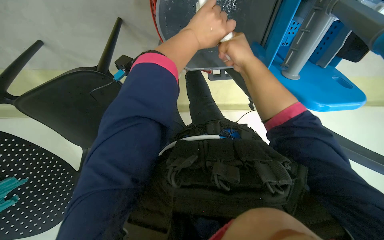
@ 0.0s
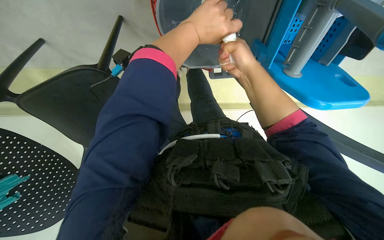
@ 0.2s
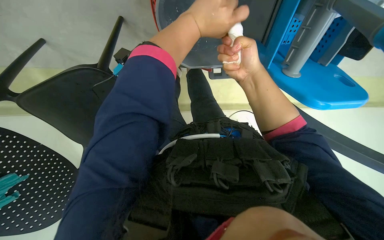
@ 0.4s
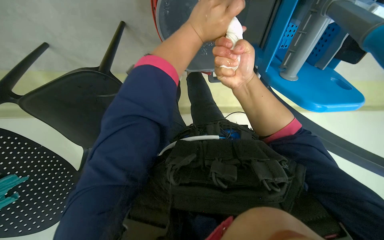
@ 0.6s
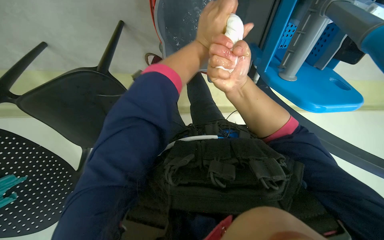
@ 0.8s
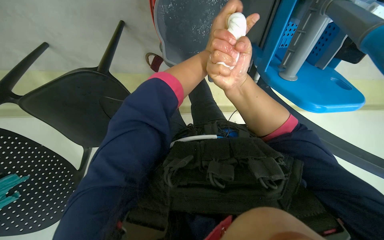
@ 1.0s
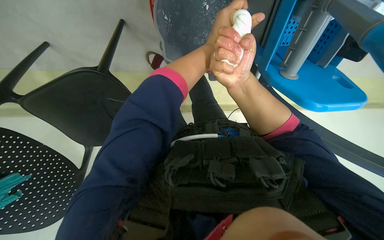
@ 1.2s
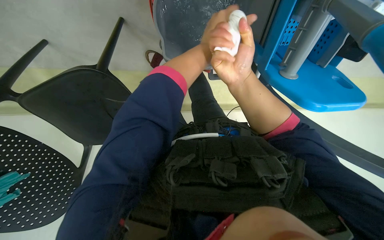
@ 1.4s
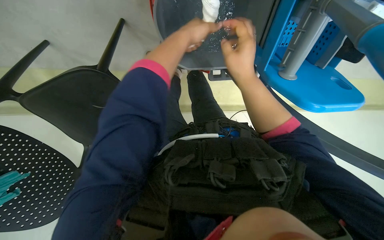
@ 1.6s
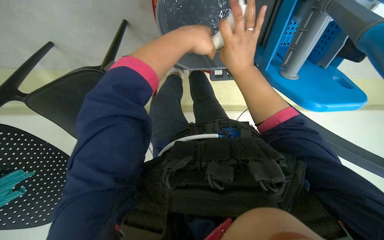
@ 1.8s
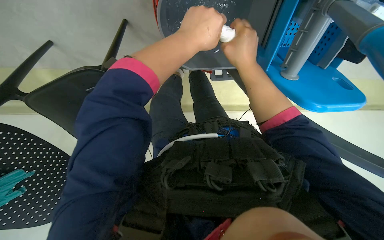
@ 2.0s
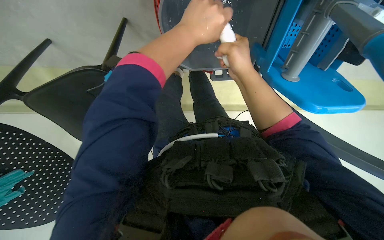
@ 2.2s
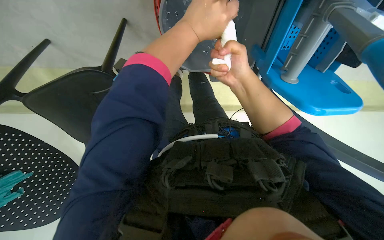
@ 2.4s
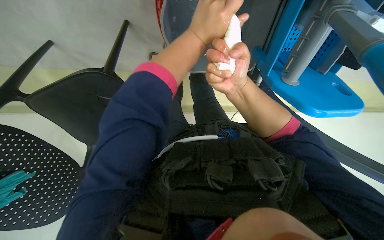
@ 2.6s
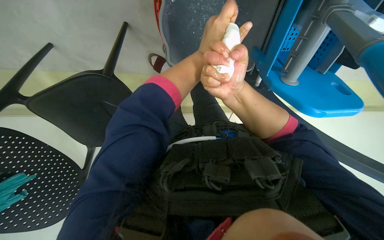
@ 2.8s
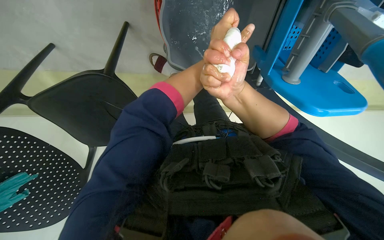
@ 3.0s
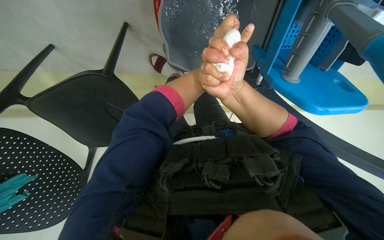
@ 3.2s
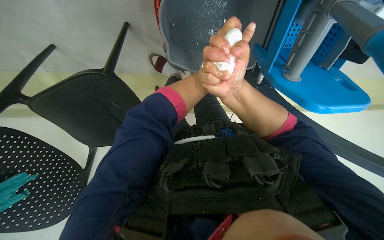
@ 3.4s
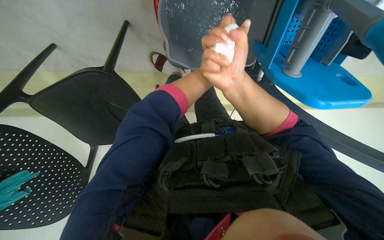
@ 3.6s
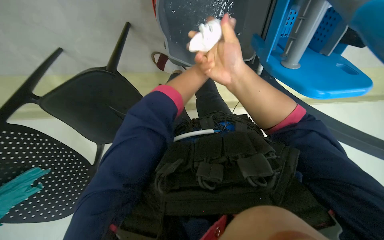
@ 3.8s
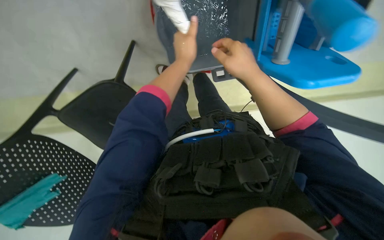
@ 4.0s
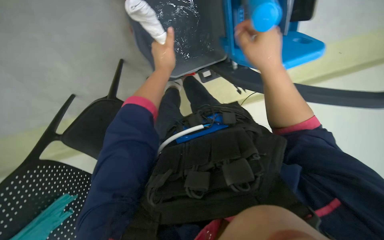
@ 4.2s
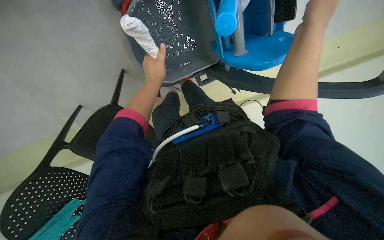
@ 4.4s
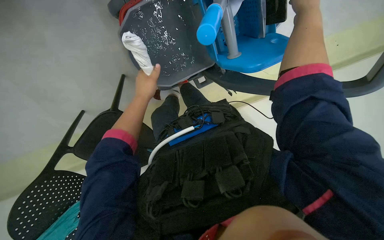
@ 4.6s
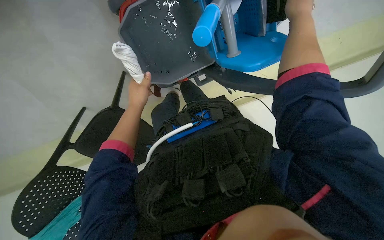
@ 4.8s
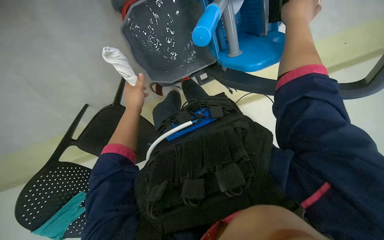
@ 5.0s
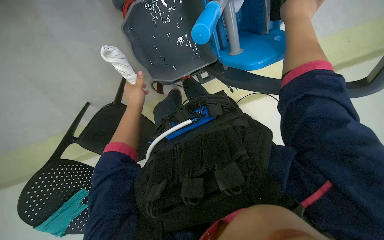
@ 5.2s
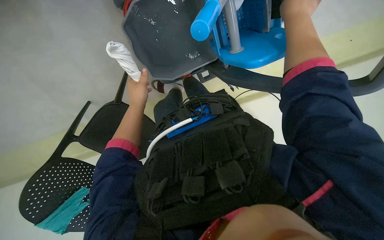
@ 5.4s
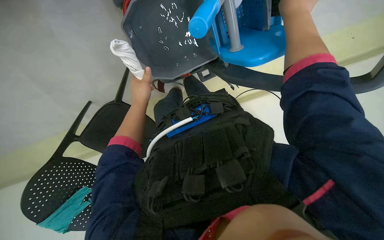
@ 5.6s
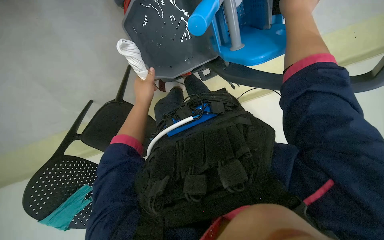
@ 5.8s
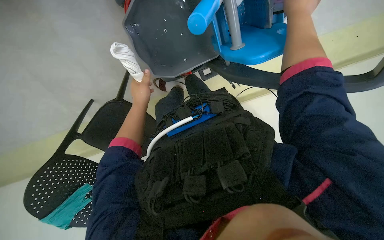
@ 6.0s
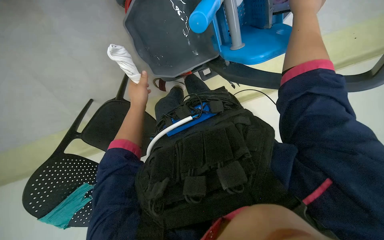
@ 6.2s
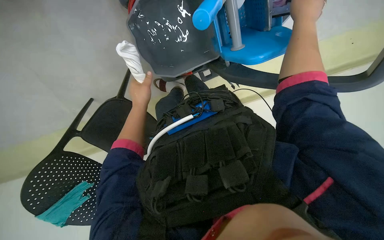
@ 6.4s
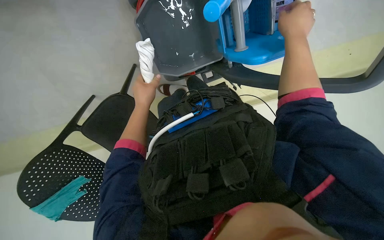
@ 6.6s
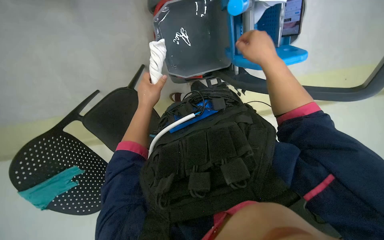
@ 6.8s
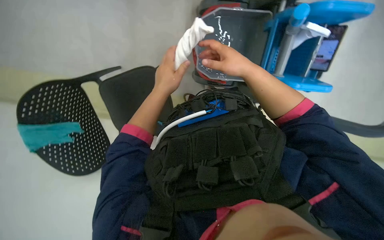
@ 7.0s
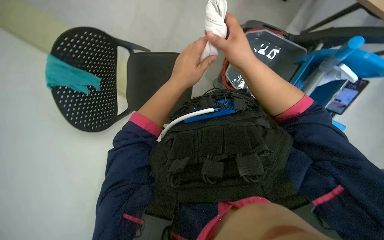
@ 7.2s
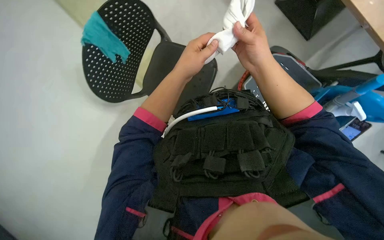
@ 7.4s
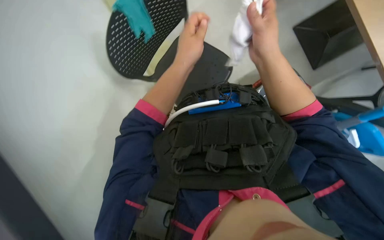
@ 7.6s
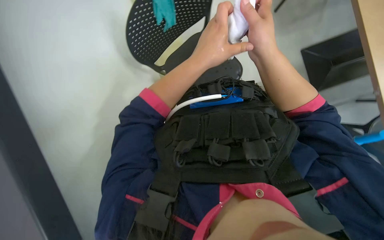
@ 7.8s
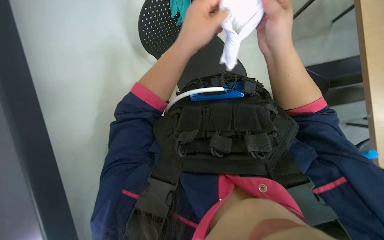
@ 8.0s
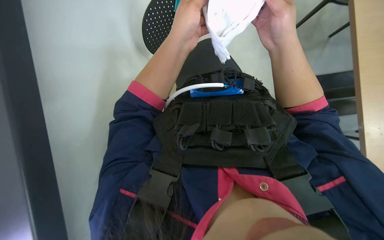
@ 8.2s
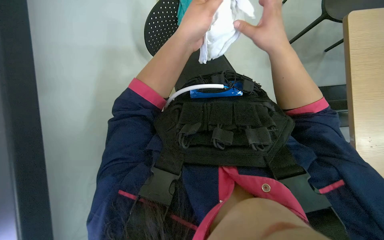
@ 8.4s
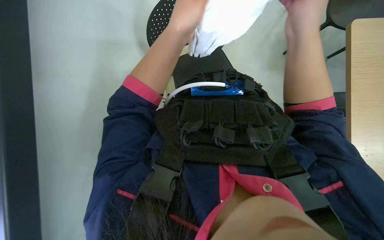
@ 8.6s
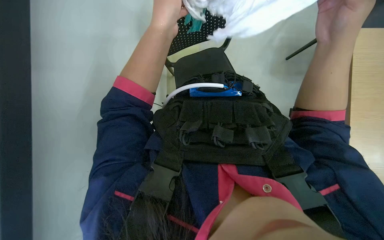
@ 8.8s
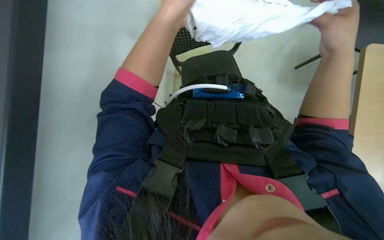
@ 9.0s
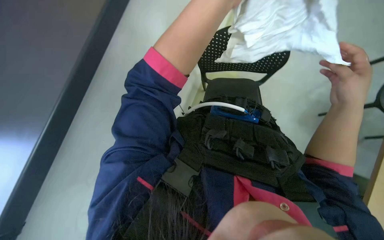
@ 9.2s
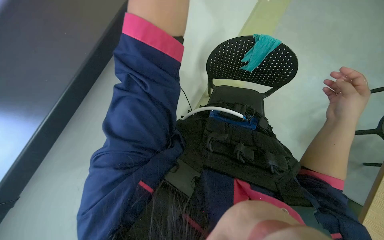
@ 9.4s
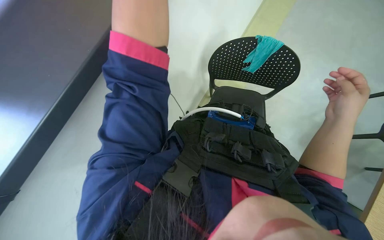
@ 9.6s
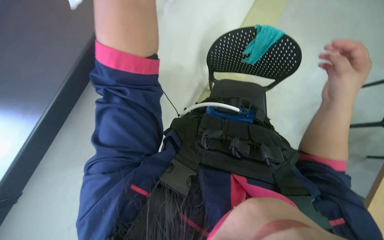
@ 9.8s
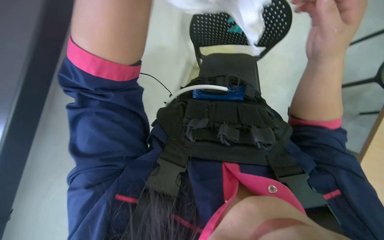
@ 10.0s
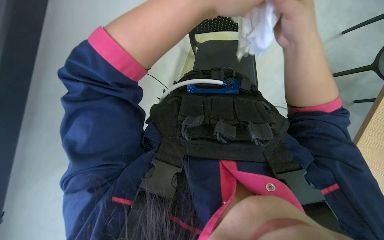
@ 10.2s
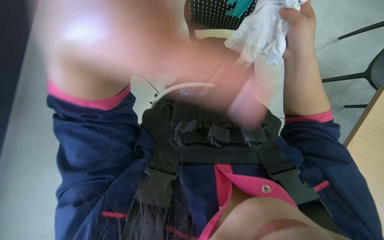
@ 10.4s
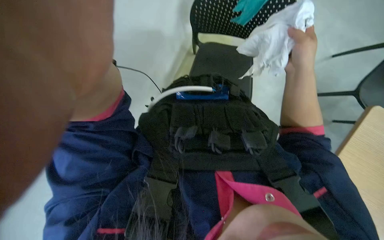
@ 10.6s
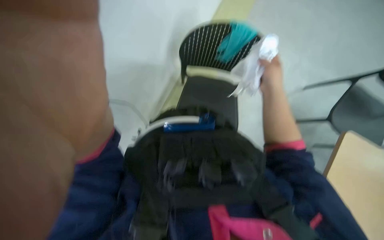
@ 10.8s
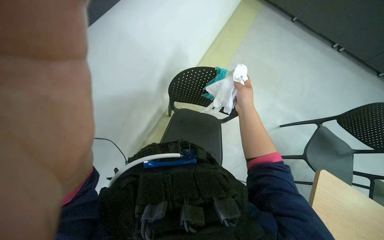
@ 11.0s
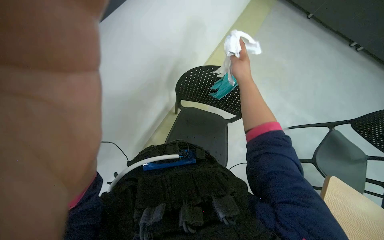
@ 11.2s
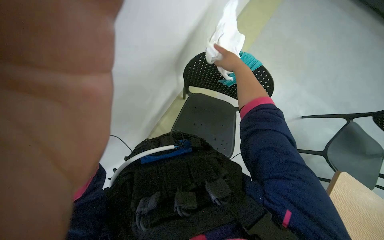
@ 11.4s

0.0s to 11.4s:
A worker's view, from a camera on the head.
Job: preparing cleaning supplies.
The whole recording: Preparing mop and cloths in bucket. The worker prepares the mop and rinses cloths in the cleaning bucket.
2.8s to 4.2s: The right hand is displaced to the right by roughly 15 cm.
4.2s to 5.6s: The right hand heads up the picture and to the right, covering approximately 15 cm.
5.6s to 7.2s: The camera is carried some 40 cm. The wearer looks about 20 degrees further upward. The scene rotates clockwise by some 50 degrees.
7.2s to 8.6s: The scene rotates clockwise by about 45 degrees.
10.0s to 11.4s: The view tips upward by some 20 degrees. The right hand moves up the picture and farther from the camera, approximately 25 cm.

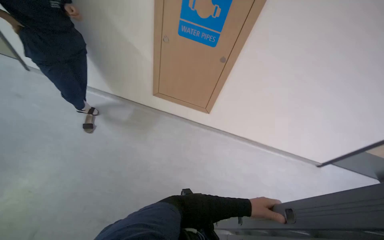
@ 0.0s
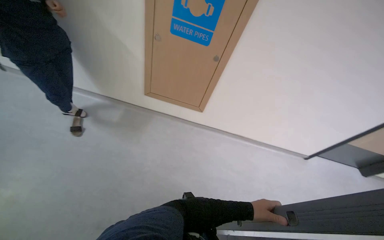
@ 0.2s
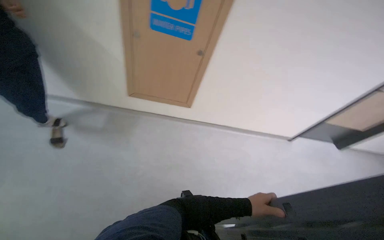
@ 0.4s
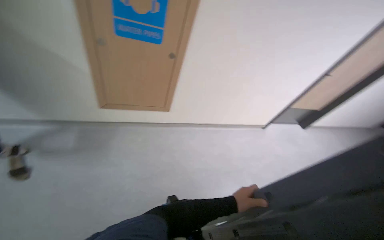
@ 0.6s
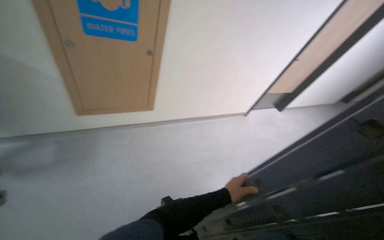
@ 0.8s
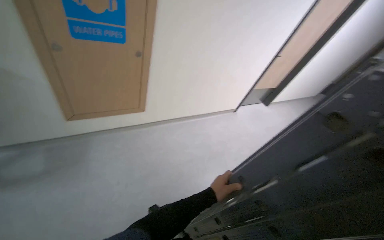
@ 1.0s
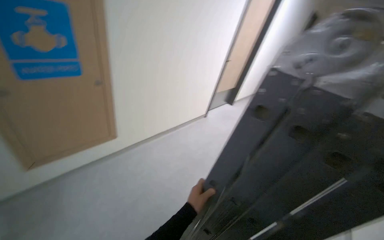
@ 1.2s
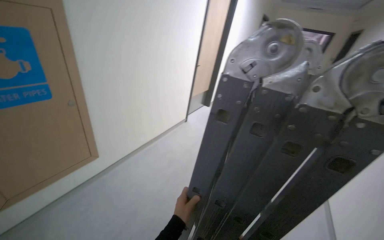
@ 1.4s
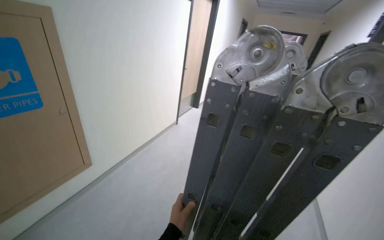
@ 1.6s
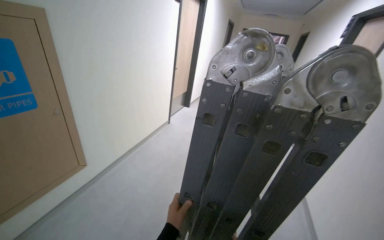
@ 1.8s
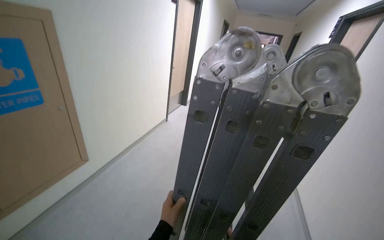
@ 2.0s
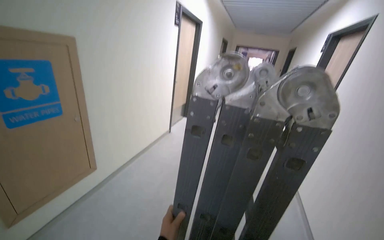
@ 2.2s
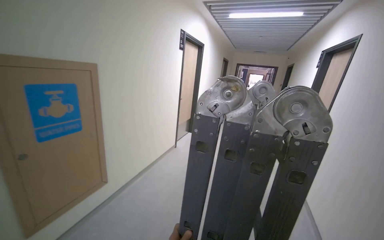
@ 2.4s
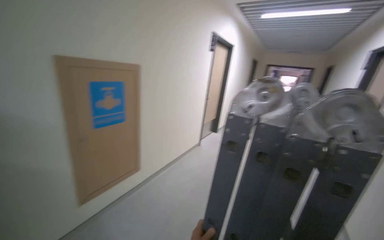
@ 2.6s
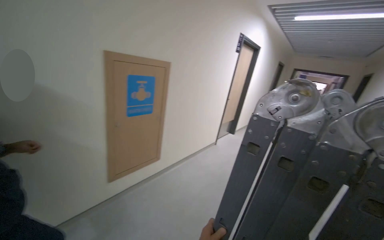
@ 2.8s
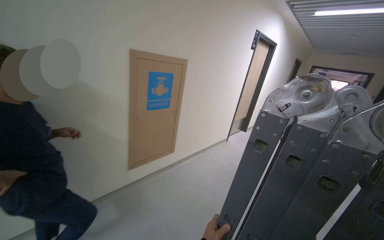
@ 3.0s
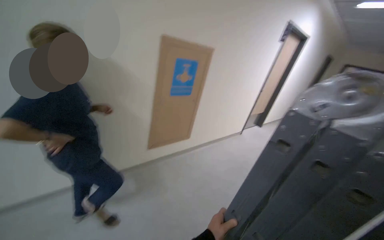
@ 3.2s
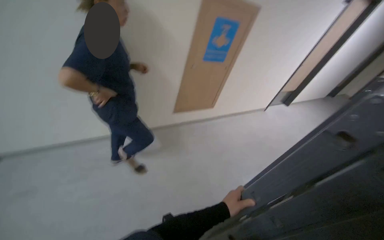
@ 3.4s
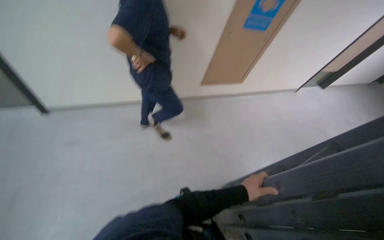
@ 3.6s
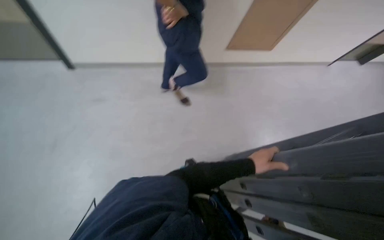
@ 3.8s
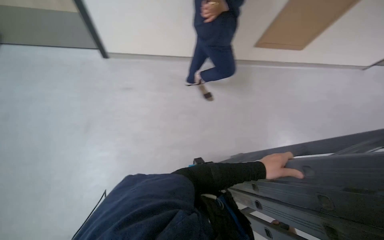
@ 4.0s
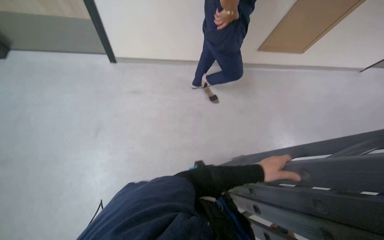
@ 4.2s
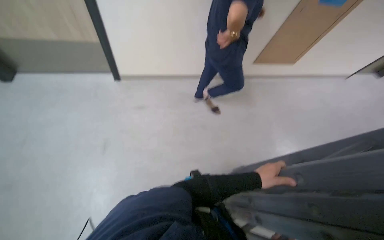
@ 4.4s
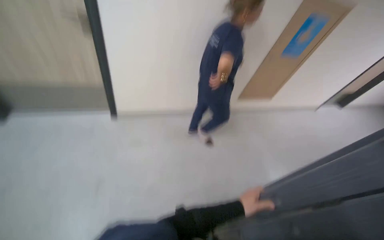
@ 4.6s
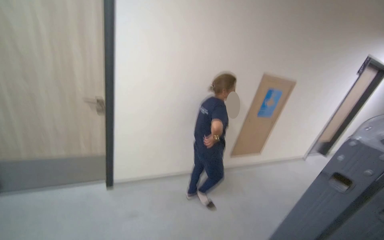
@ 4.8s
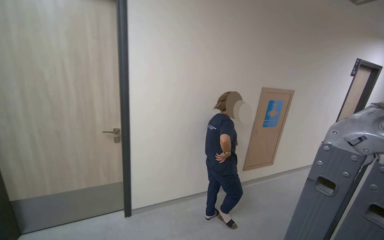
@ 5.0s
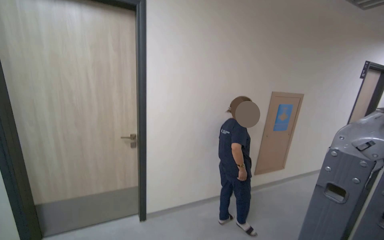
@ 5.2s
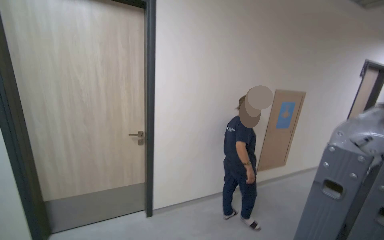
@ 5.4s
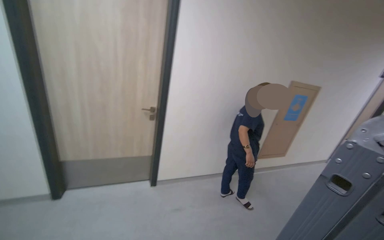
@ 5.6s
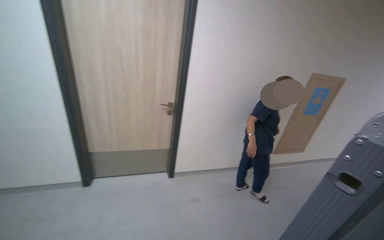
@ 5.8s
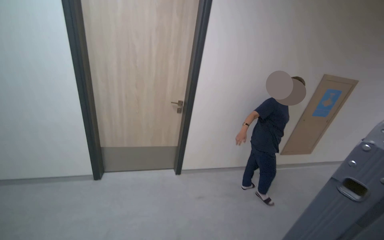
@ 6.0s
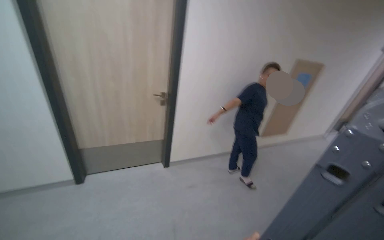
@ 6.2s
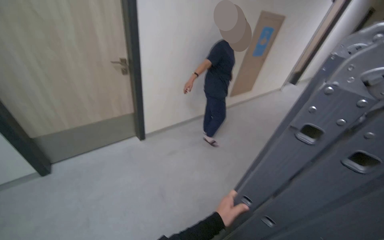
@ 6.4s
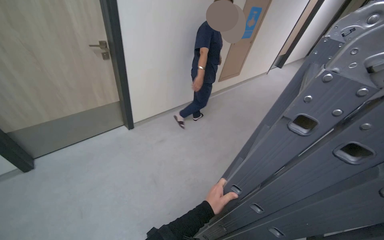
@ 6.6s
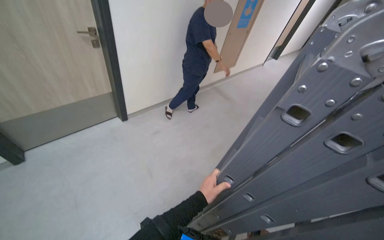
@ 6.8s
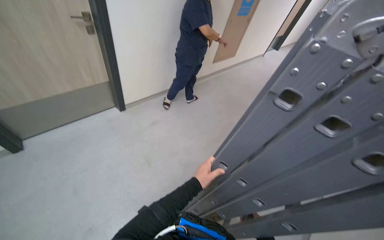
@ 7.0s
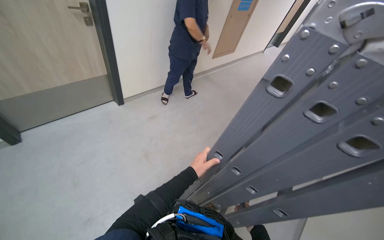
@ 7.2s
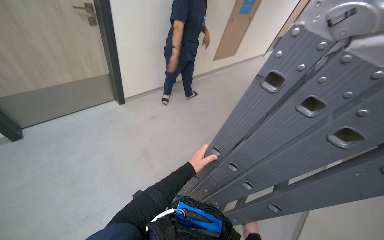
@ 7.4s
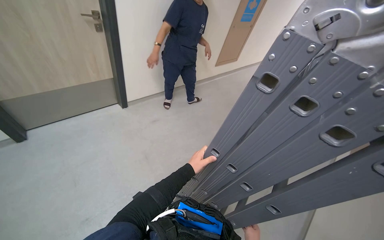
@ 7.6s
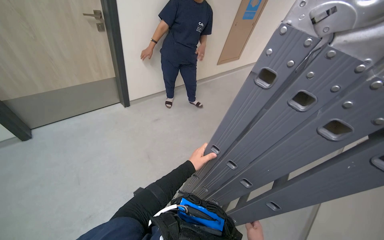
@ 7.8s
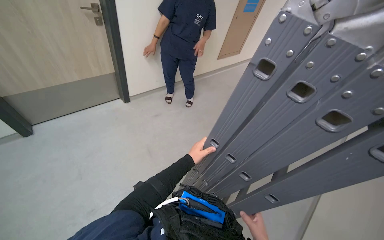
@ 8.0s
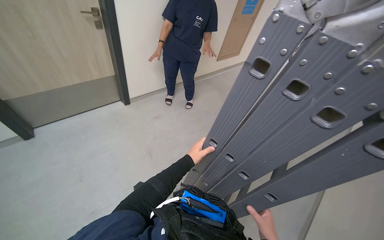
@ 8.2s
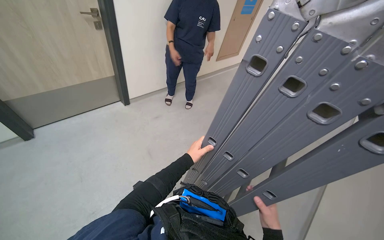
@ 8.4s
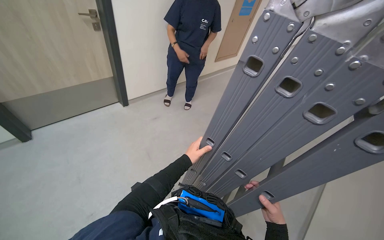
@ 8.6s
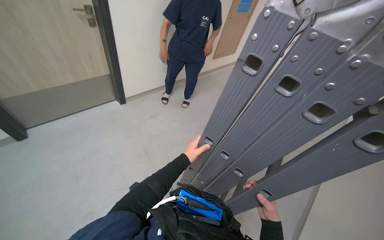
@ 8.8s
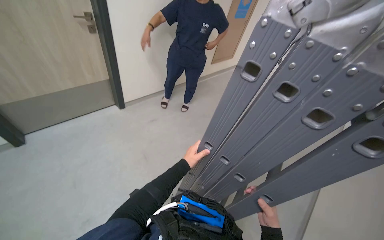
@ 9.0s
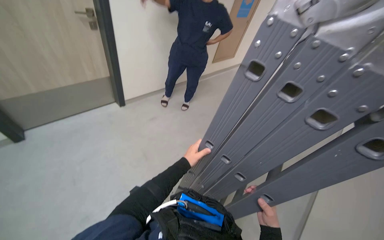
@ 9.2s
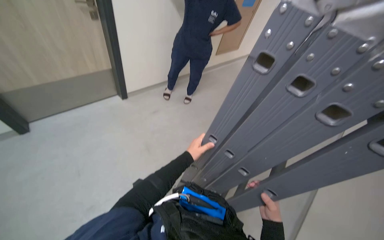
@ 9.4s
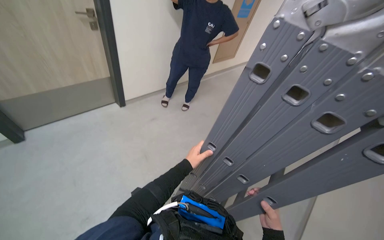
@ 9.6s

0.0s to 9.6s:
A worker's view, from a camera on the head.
Job: organizing items.
The whole recording: Setting up ladder for work. The worker carries a folded ladder down a hallway and then unfolds it into an A-frame position.
0.0s to 1.6s: The head turns to the right by approximately 60 degrees.
1.6s to 3.2s: The wearer's head swings some 25 degrees to the left.
3.2s to 4.8s: The head travels about 40 cm. The head turns to the left by roughly 35 degrees.
4.8s to 6.4s: The head travels roughly 50 cm. The camera pitches downward, by roughly 20 degrees.
6.4s to 8.0s: The view tilts roughly 10 degrees downward.
